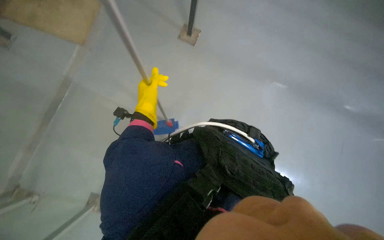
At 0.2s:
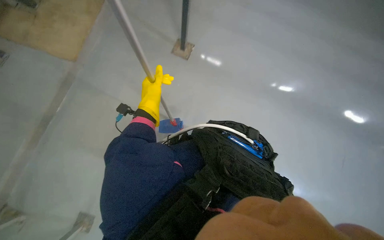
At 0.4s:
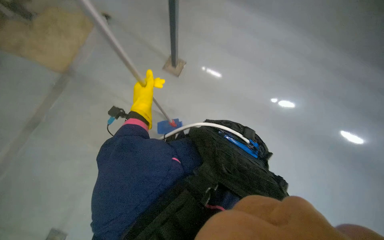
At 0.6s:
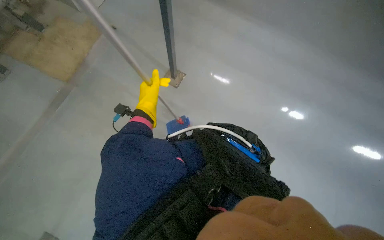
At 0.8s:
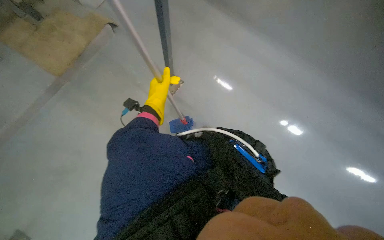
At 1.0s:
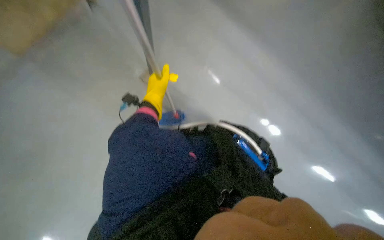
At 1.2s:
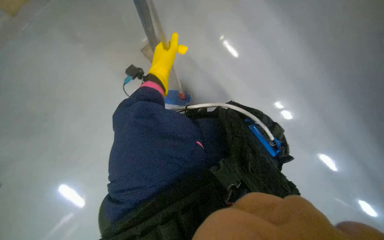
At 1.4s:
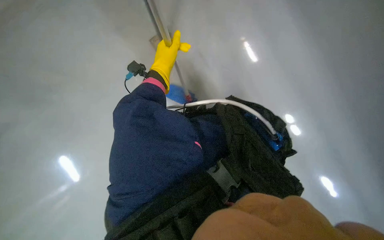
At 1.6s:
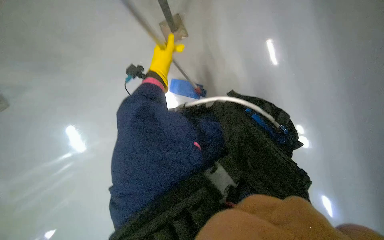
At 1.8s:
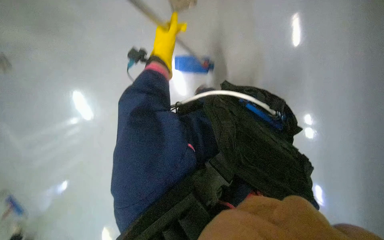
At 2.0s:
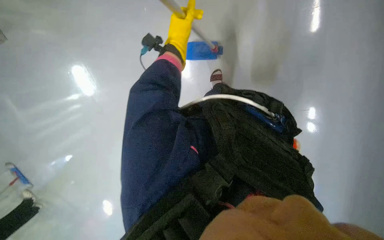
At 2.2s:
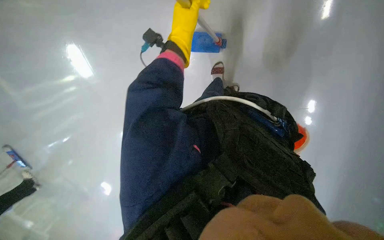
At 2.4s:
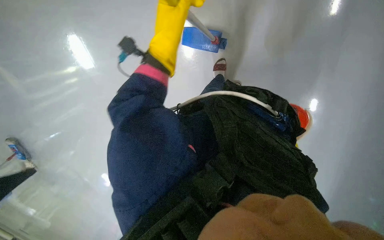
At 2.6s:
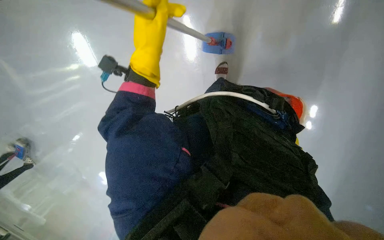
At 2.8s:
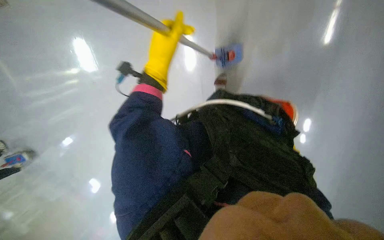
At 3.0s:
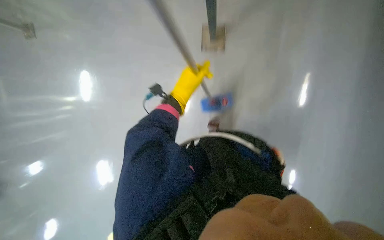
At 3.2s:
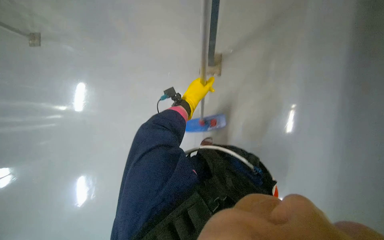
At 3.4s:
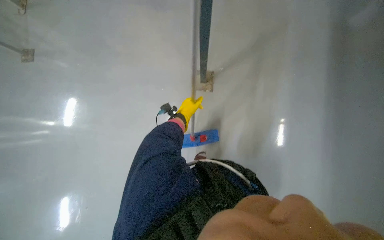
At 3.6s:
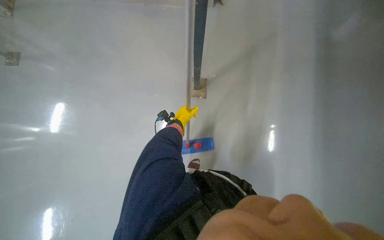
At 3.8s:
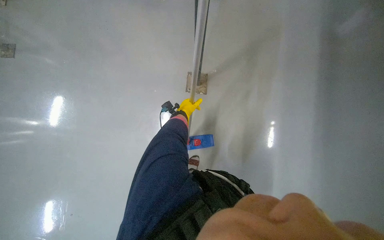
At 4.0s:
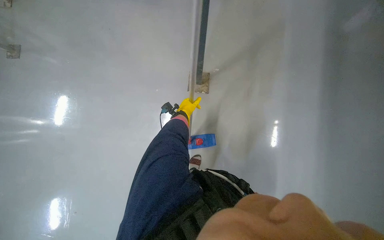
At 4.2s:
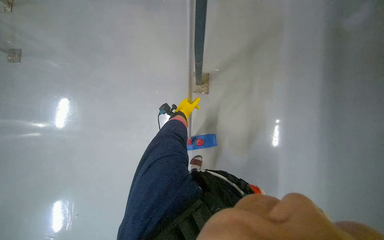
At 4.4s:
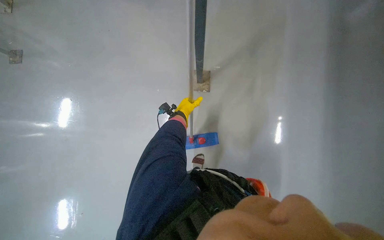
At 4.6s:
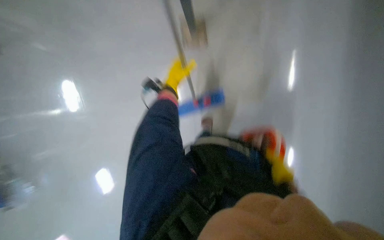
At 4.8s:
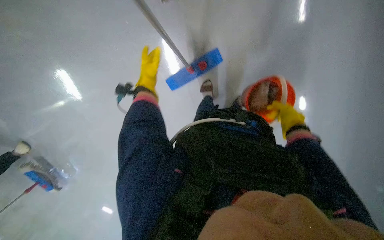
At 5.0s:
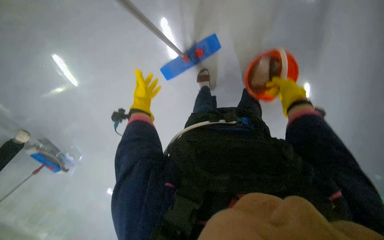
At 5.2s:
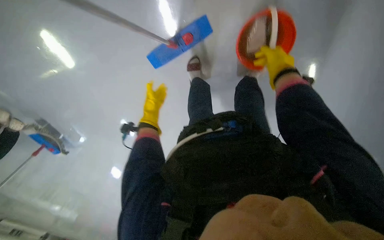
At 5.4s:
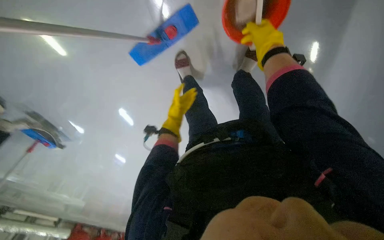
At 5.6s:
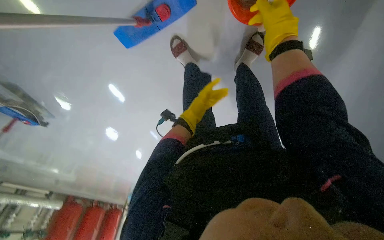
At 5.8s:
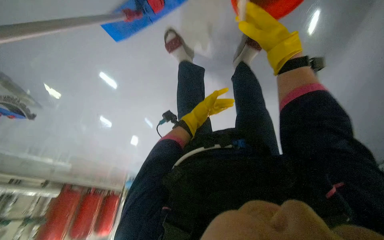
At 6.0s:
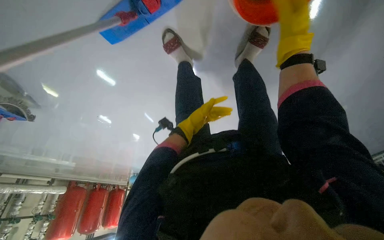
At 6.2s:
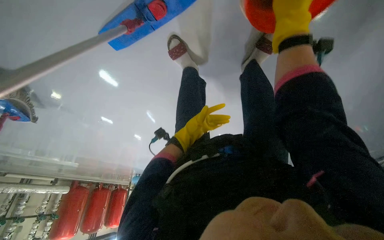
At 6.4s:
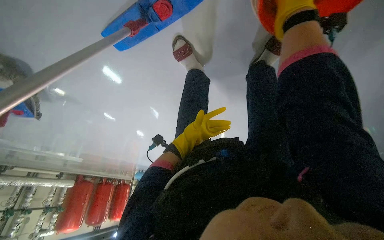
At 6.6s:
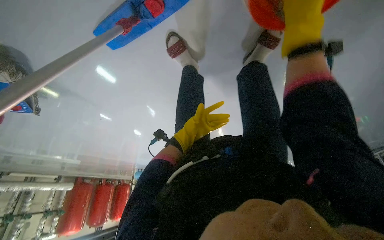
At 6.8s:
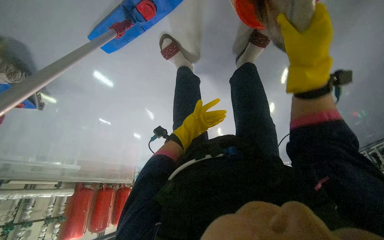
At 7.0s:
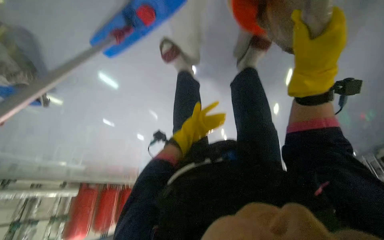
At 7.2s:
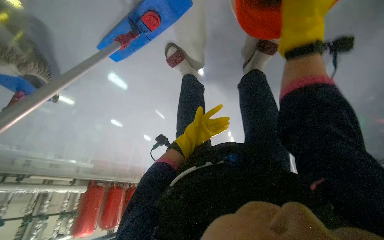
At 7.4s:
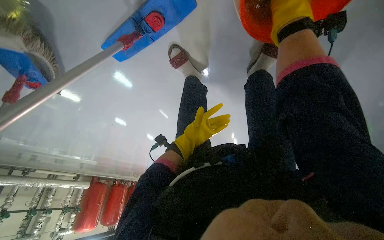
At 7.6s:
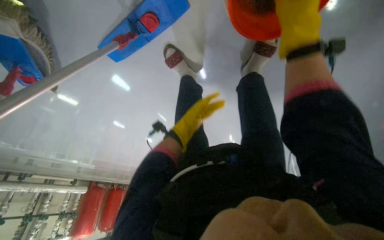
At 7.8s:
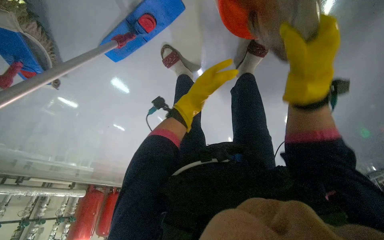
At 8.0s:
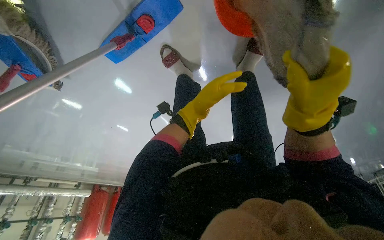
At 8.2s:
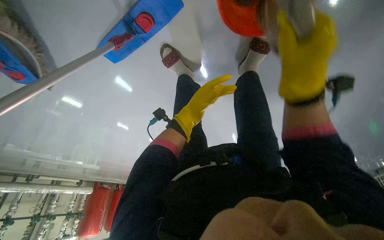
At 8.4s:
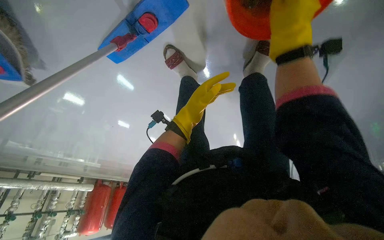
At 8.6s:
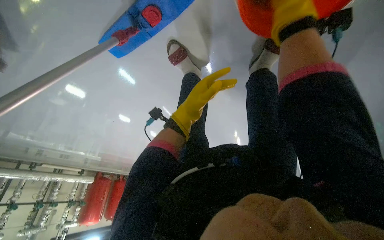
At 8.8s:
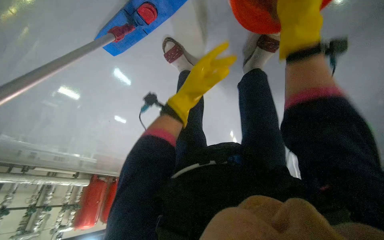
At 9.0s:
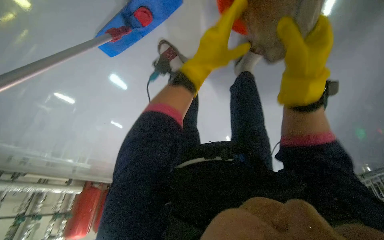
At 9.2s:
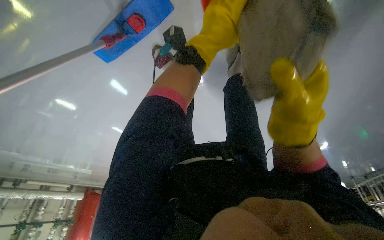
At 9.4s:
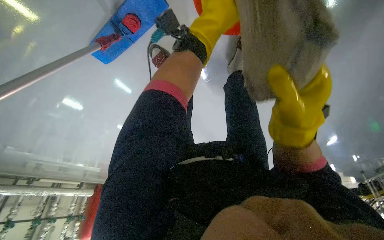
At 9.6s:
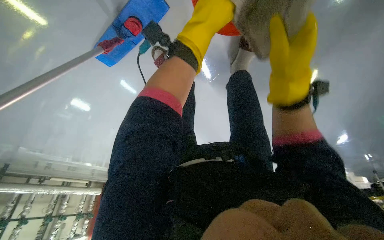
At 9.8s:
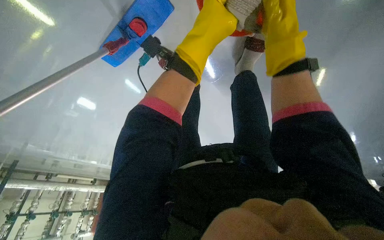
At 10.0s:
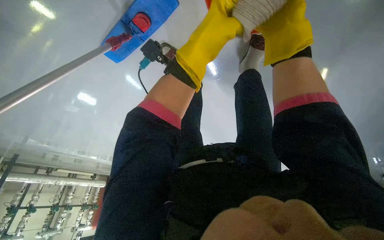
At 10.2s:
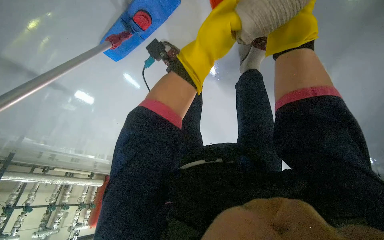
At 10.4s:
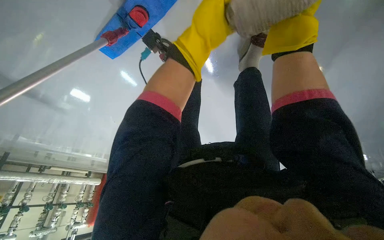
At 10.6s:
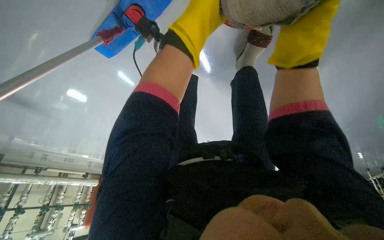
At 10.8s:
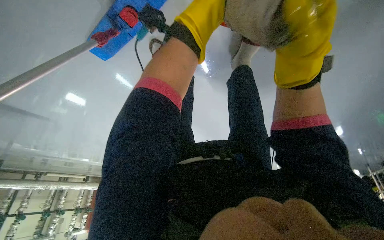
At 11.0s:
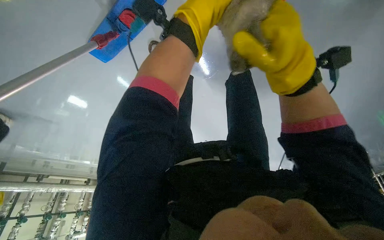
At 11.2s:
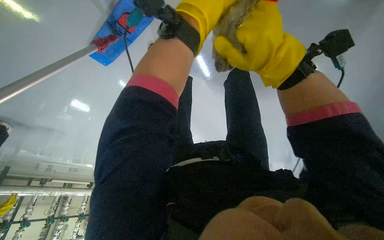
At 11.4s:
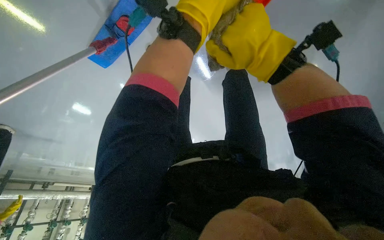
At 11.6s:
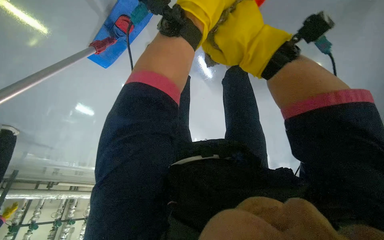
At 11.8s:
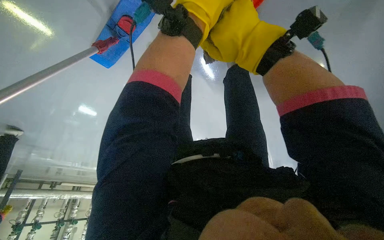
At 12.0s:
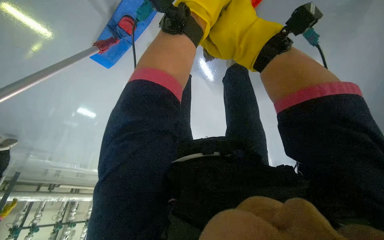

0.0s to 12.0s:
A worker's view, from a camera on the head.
Job: mopping floor.
The whole recording: Mopping the floor. The worker mops the floor, periodically wringing the mop and changing the mop head.
1.6s to 3.0s: The head travels about 40 cm.
3.0s to 4.4s: The left hand moves farther from the camera, roughly 25 cm.
7.6s to 9.0s: The left hand heads nearer to the camera and up the picture, covering some 25 cm. Meanwhile the right hand goes up and down the picture, some 20 cm each way, reversing 2 times.
9.0s to 10.4s: The left hand reaches about 15 cm up the picture, then returns. Meanwhile the right hand moves up the picture, approximately 10 cm.

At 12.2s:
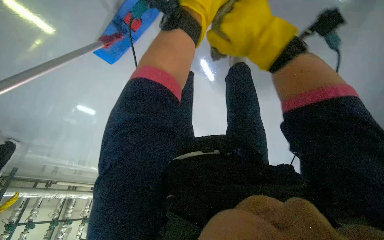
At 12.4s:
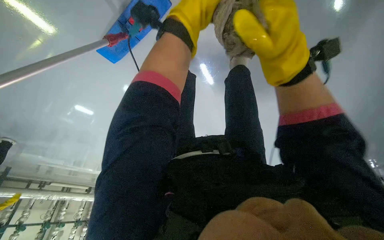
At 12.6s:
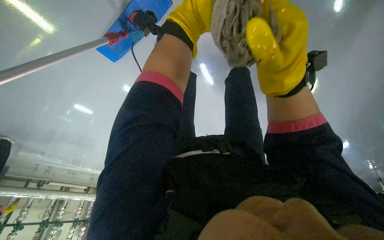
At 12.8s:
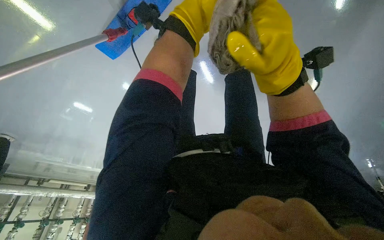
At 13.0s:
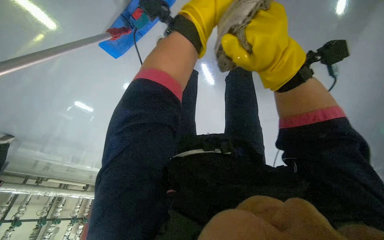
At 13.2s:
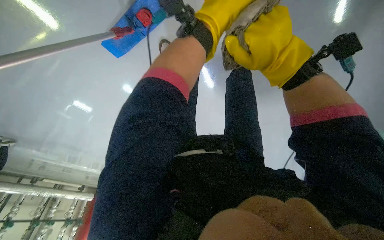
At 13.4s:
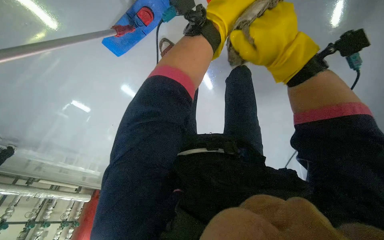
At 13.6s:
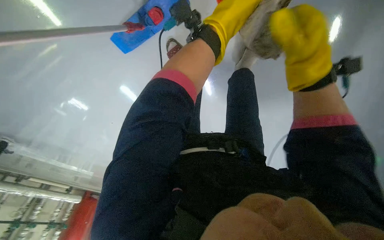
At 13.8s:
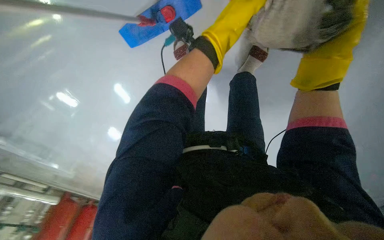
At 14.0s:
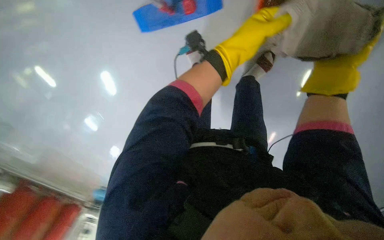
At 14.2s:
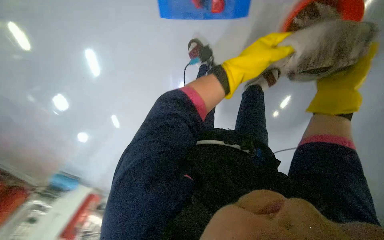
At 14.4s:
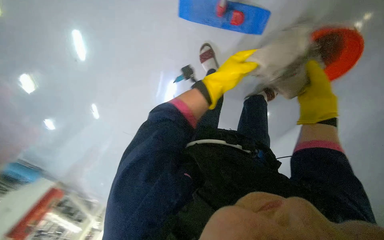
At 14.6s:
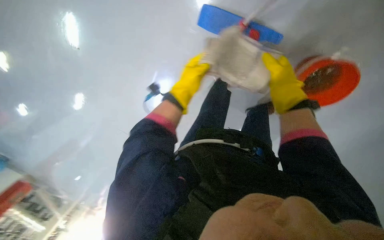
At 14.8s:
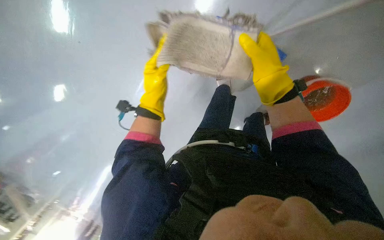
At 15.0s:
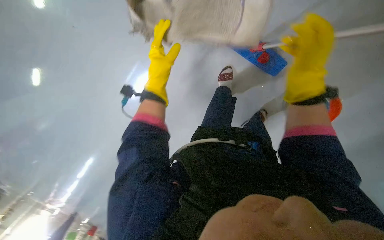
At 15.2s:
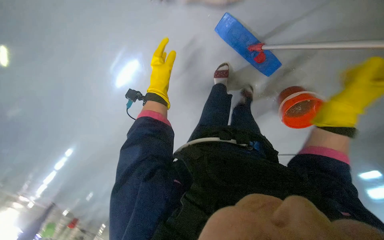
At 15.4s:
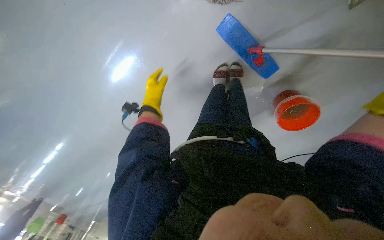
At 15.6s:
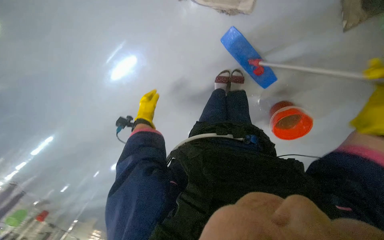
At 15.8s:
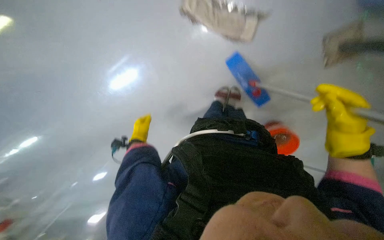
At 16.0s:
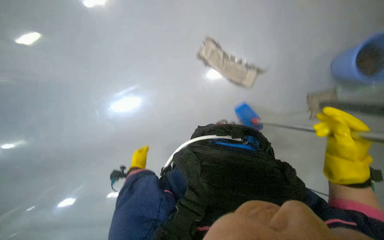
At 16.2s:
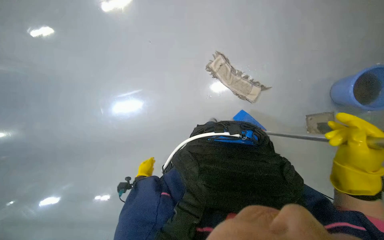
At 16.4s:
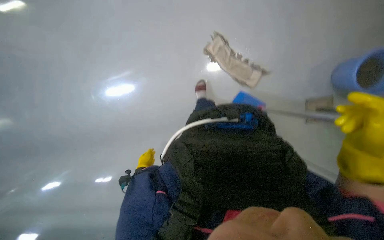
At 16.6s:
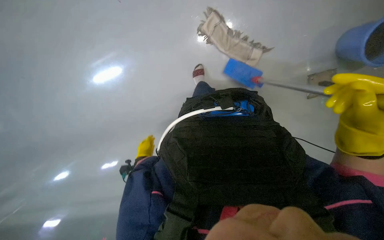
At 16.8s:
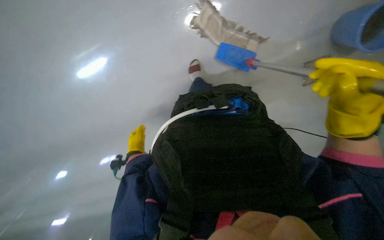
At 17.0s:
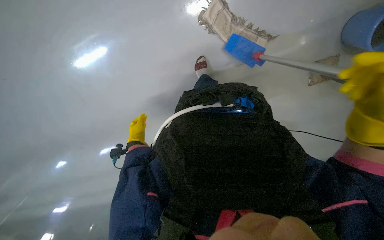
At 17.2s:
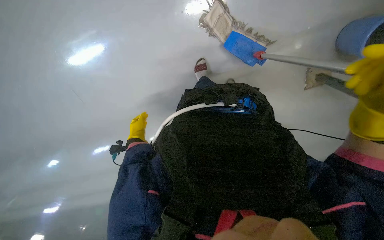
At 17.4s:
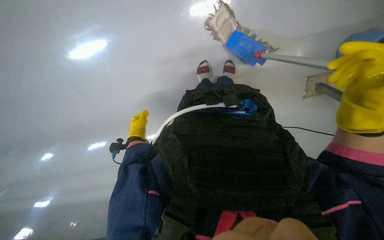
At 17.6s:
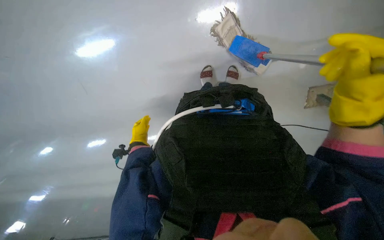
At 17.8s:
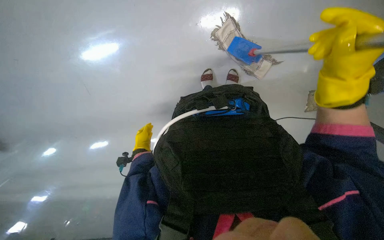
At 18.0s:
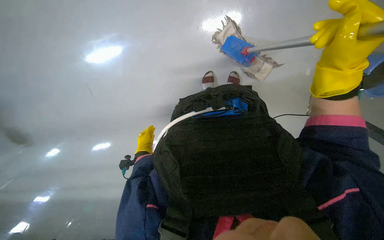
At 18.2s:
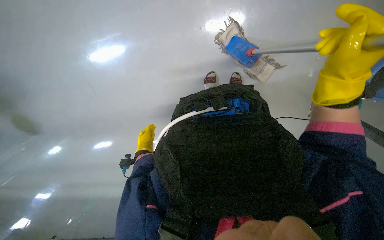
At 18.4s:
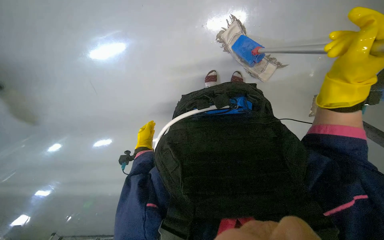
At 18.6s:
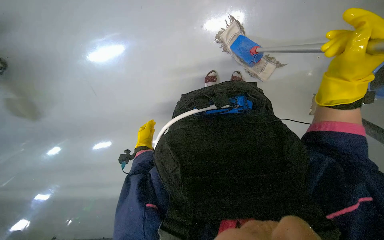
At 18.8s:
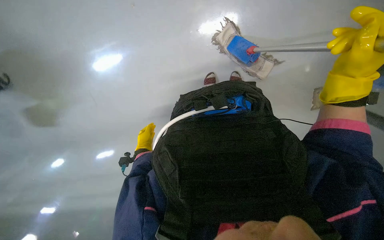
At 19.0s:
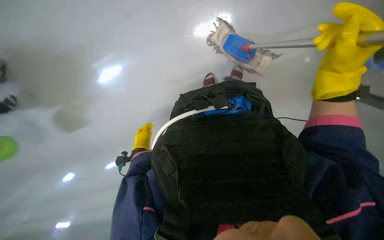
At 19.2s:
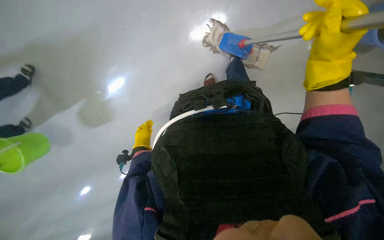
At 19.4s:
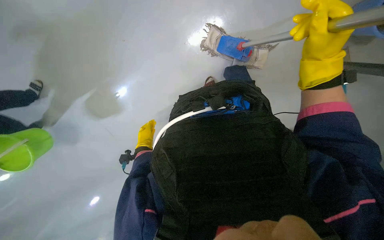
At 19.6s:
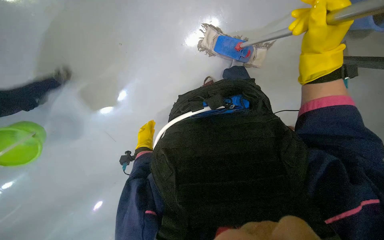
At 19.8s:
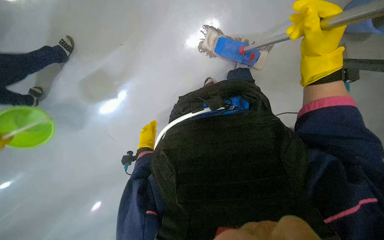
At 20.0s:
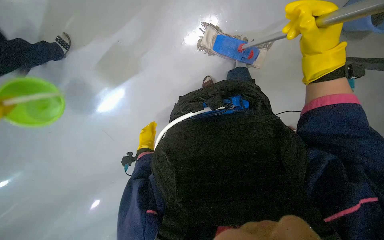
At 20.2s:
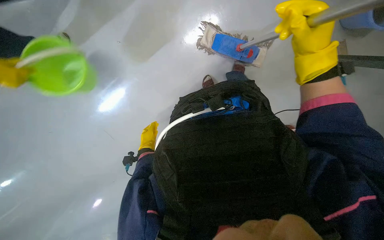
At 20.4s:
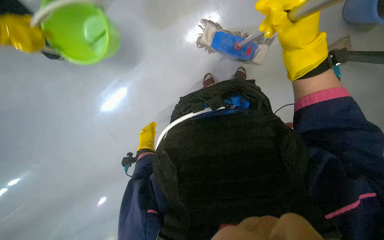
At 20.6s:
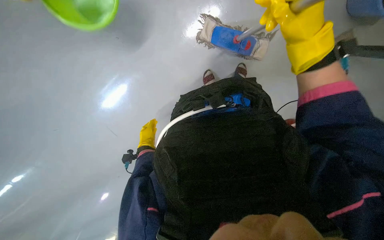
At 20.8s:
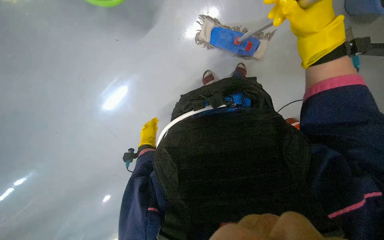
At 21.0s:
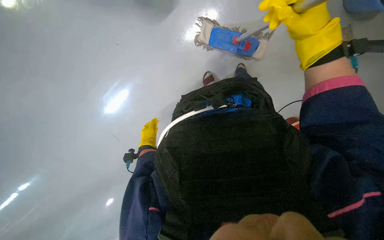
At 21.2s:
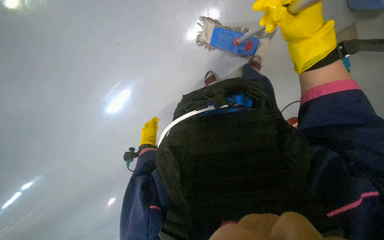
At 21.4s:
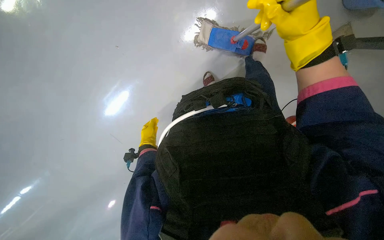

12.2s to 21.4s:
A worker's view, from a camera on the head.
Job: mopping floor.
The whole recording: Mopping the floor. The worker mops the floor, periodically wringing the mop and changing the mop head.
15.2s to 16.8s: The left hand heads down the picture and to the left, covering approximately 40 cm.
18.4s to 19.8s: The hands work in one place, with small movements.
19.8s to 21.4s: The hands work in one place, with small movements.
